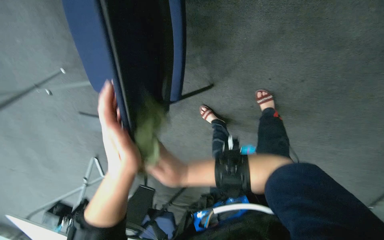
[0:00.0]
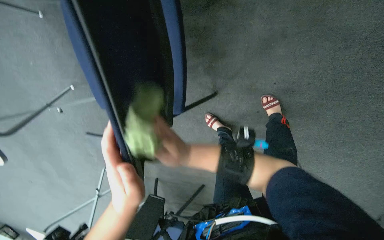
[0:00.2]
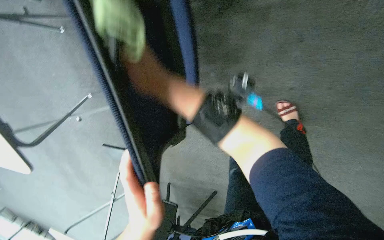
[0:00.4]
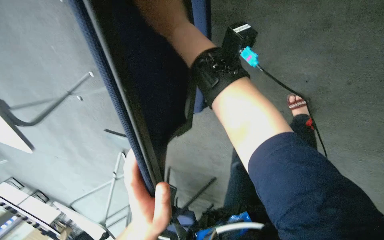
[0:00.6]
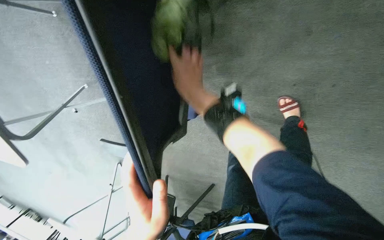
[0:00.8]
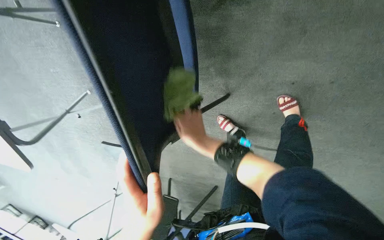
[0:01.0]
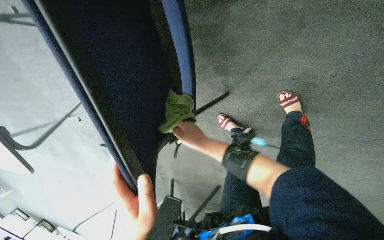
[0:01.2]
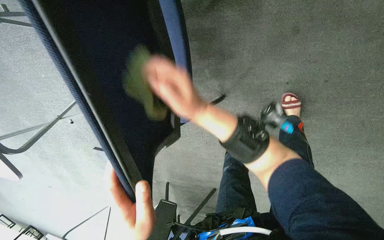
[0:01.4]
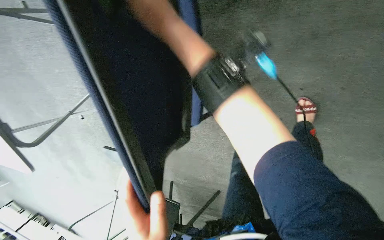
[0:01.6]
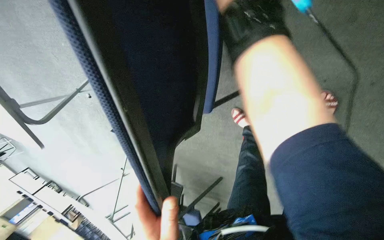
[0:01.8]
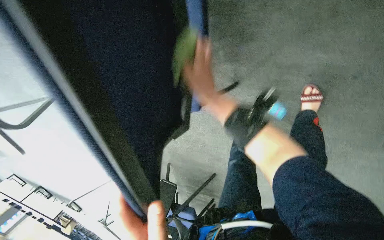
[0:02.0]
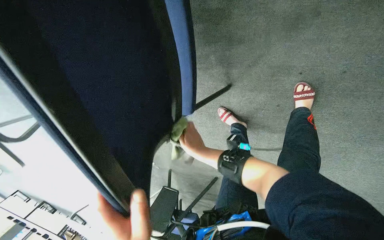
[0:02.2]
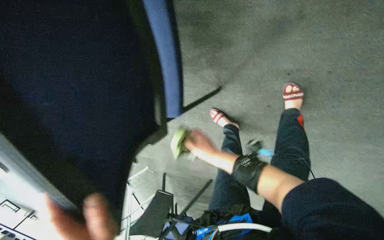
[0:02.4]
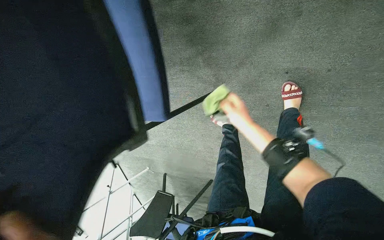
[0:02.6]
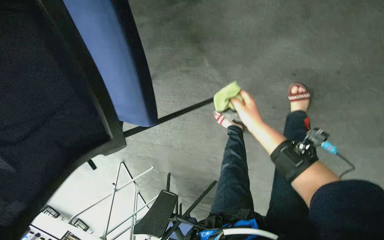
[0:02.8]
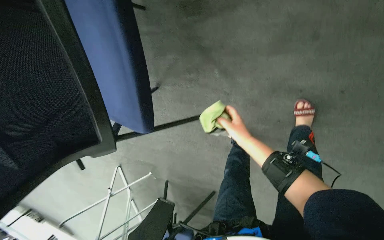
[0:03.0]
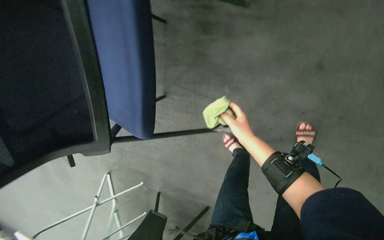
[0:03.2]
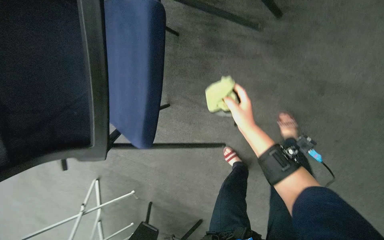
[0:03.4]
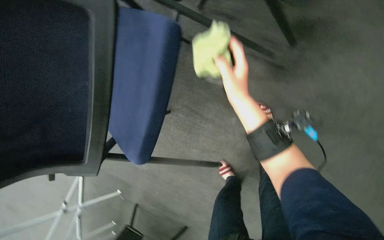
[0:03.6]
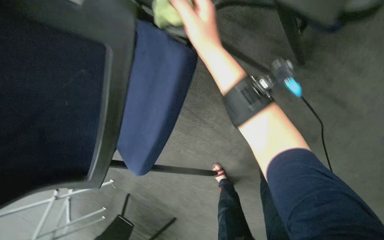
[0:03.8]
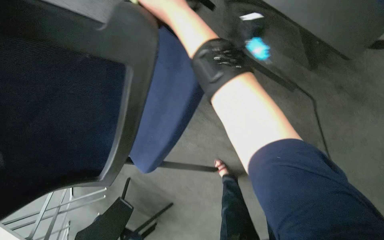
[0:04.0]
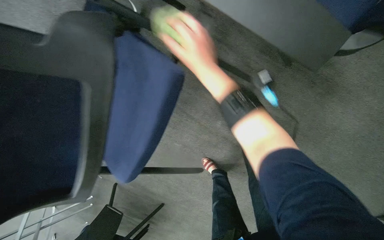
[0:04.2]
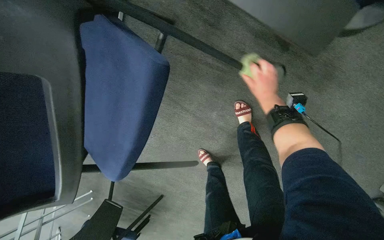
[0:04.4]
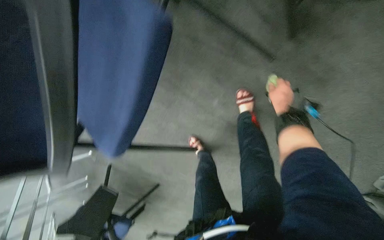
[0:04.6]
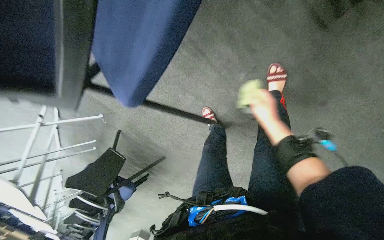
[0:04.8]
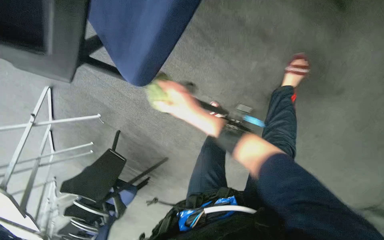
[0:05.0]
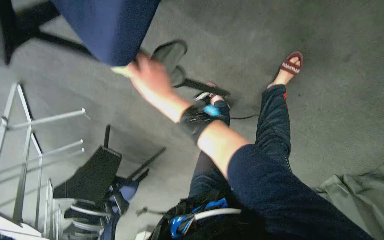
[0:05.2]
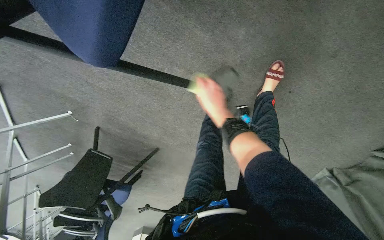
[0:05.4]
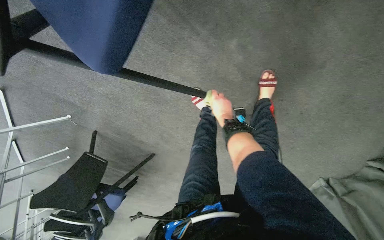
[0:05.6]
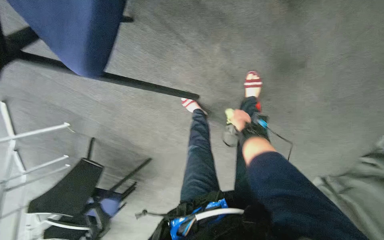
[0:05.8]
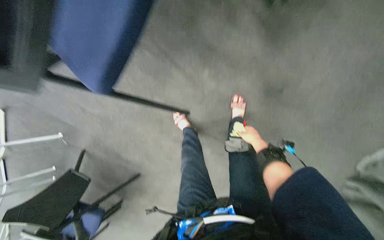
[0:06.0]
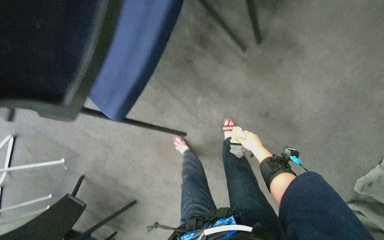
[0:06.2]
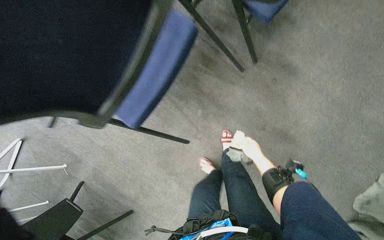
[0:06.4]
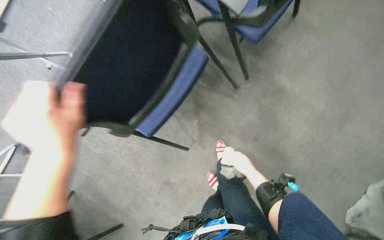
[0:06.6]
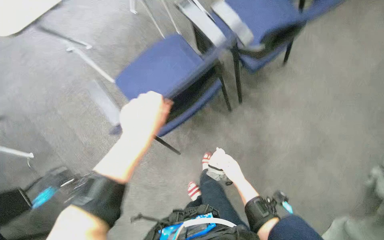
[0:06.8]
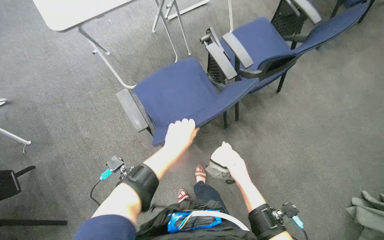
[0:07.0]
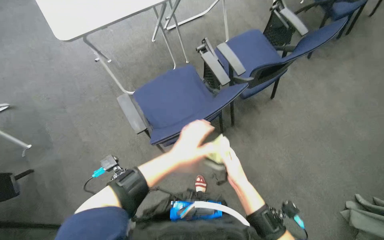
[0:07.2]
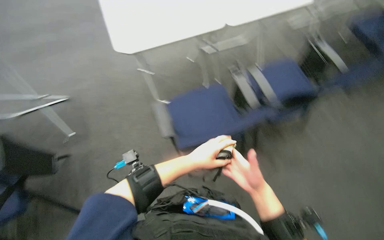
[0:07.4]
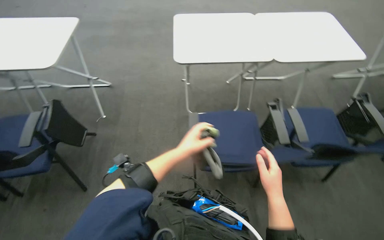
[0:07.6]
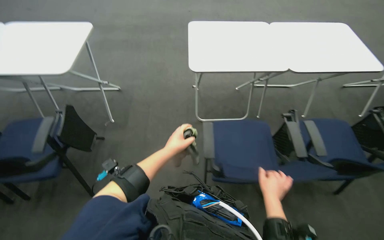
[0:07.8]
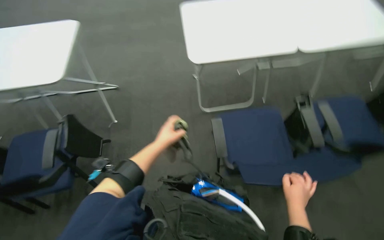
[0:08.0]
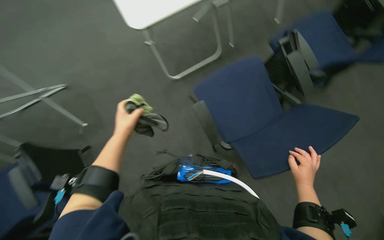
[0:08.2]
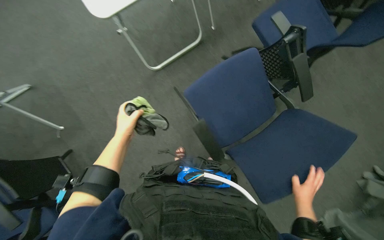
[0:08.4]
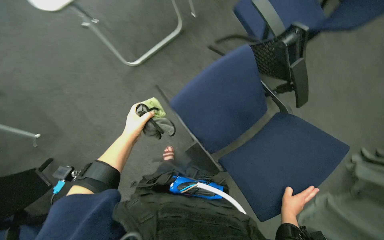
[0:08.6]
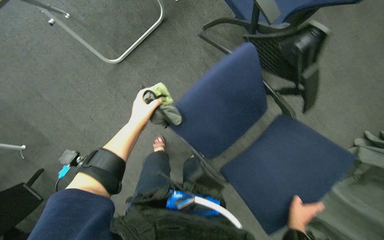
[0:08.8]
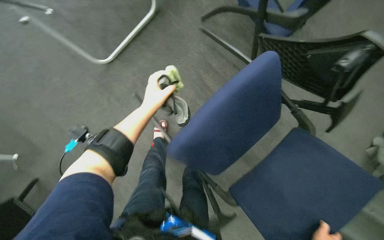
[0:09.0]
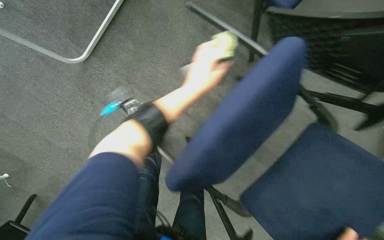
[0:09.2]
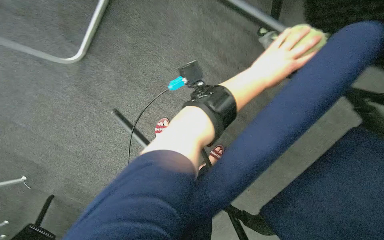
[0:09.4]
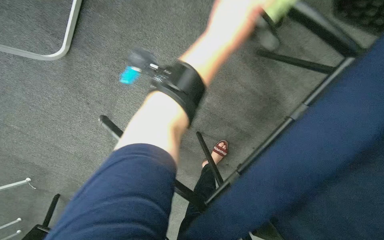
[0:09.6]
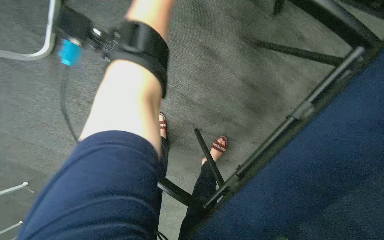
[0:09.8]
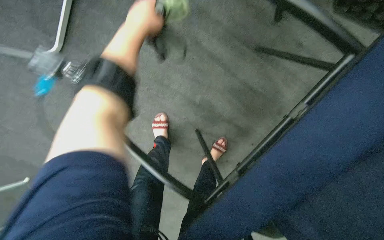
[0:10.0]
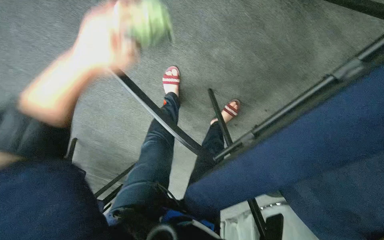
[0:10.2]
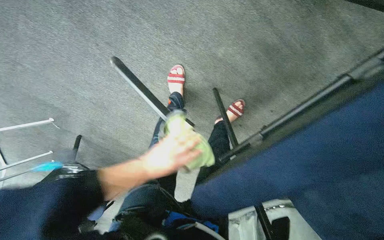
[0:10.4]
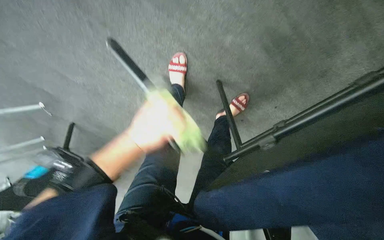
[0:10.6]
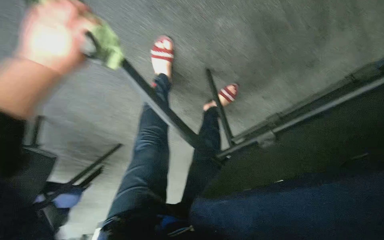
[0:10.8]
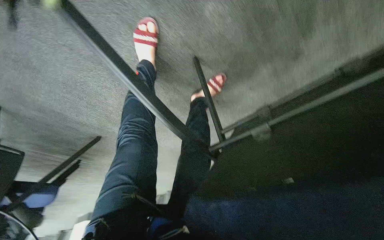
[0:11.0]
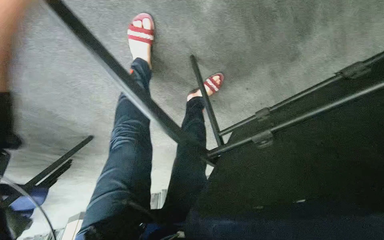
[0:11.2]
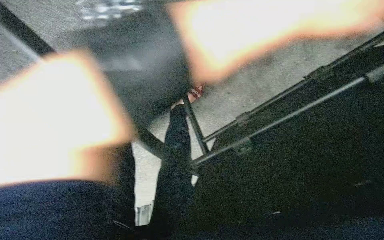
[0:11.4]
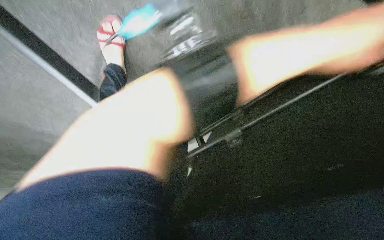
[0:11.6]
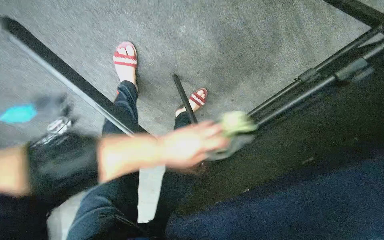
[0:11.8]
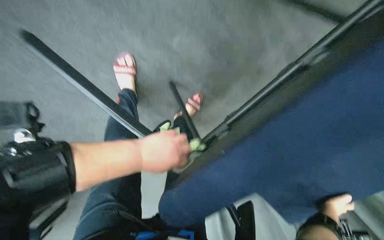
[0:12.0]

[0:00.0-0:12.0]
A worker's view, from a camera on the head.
Job: wiping surfaces.
The whole recording: Wiping conference room chairs. The worker wipes the blue chairs in the conference room with a cloth.
0:00.0 to 0:01.6: The right hand goes up and down the picture, some 25 cm each way, reversing 2 times.
0:03.0 to 0:04.4: The right hand heads up the picture and to the right, covering approximately 30 cm.
0:04.4 to 0:06.0: The right hand goes left and right, about 40 cm each way, reversing 2 times.
0:06.0 to 0:07.6: The wearer moves roughly 50 cm. The view tips upward by approximately 50 degrees. The scene turns some 50 degrees clockwise in the picture.
0:07.6 to 0:09.0: The view tips downward by roughly 25 degrees. The scene turns some 35 degrees counterclockwise in the picture.
0:09.0 to 0:10.4: The view tilts approximately 35 degrees downward.

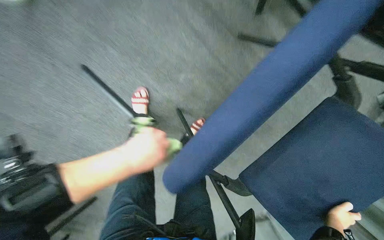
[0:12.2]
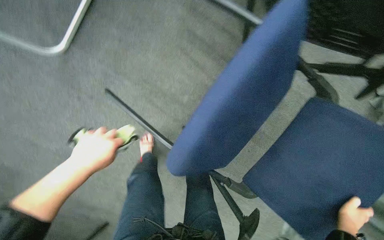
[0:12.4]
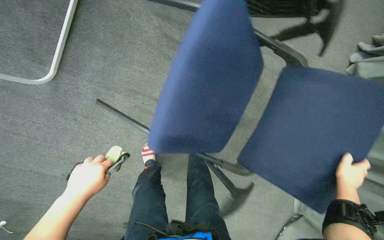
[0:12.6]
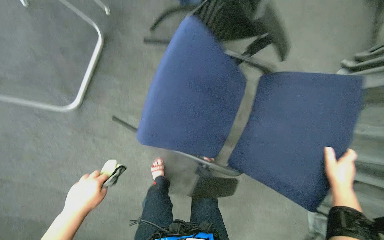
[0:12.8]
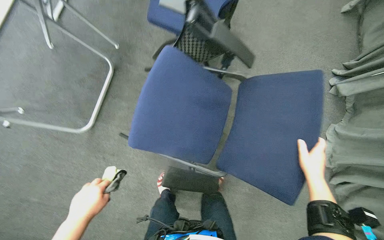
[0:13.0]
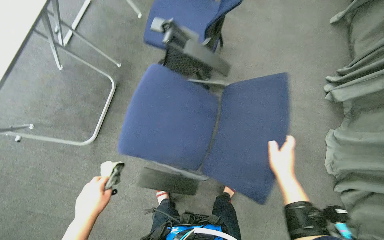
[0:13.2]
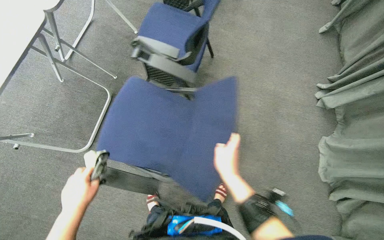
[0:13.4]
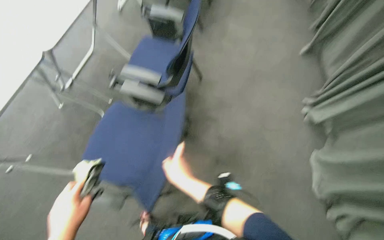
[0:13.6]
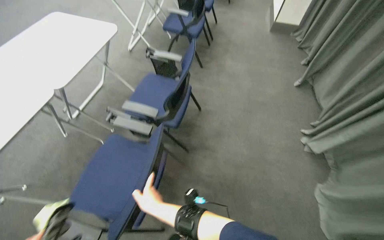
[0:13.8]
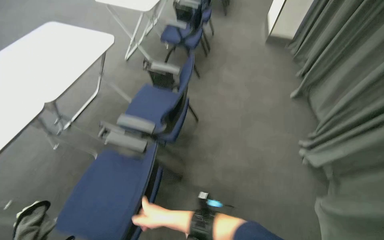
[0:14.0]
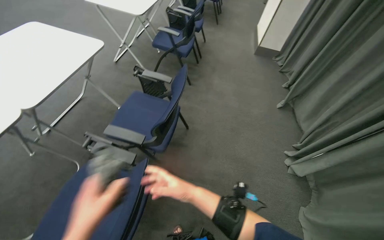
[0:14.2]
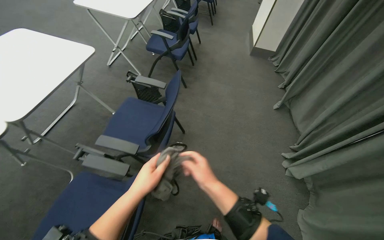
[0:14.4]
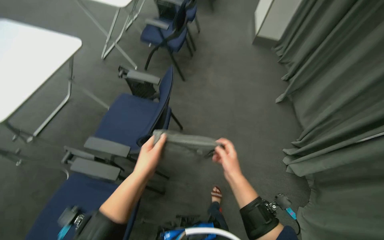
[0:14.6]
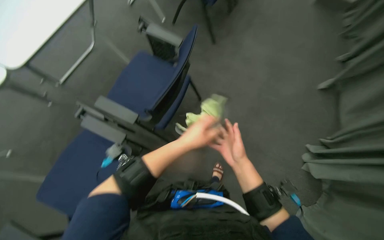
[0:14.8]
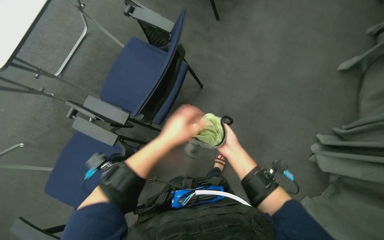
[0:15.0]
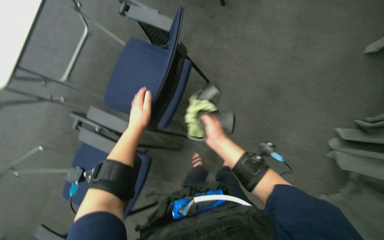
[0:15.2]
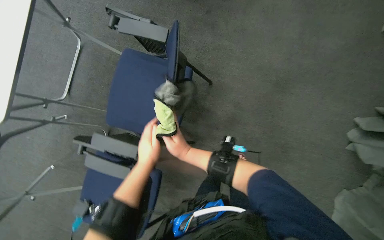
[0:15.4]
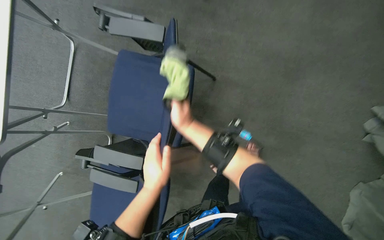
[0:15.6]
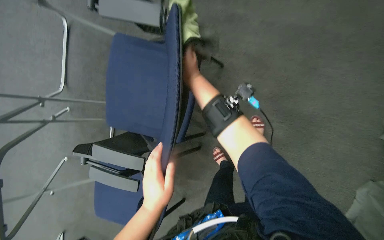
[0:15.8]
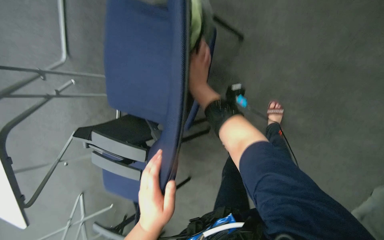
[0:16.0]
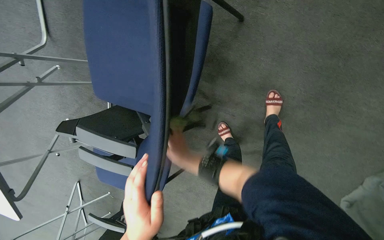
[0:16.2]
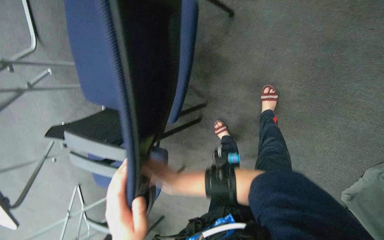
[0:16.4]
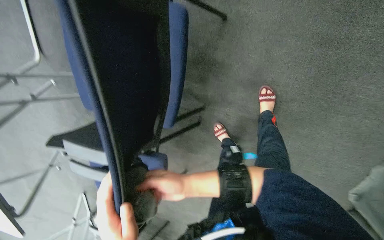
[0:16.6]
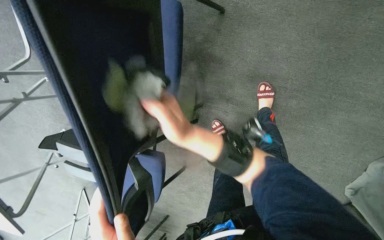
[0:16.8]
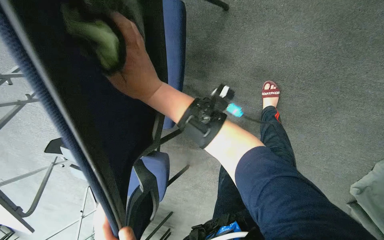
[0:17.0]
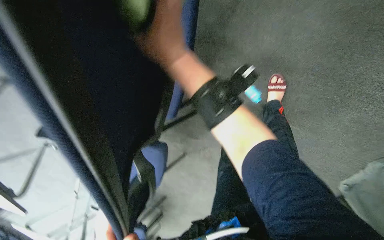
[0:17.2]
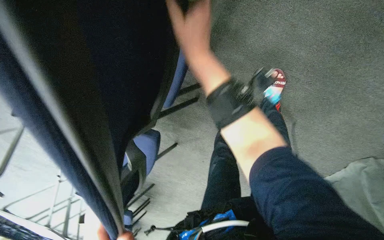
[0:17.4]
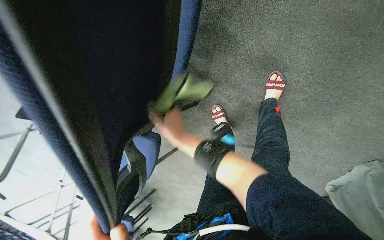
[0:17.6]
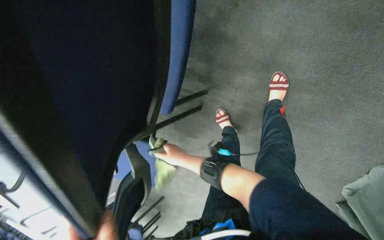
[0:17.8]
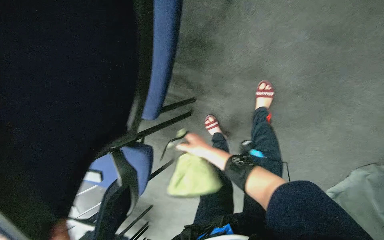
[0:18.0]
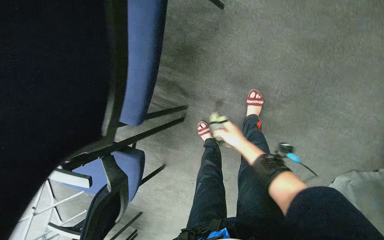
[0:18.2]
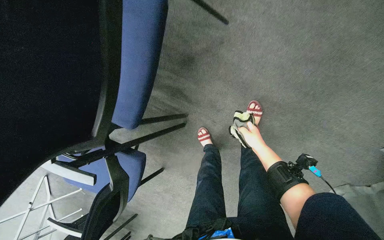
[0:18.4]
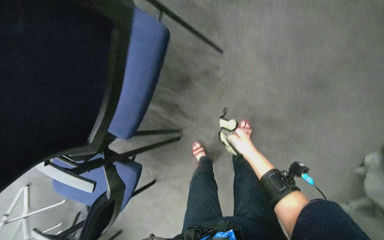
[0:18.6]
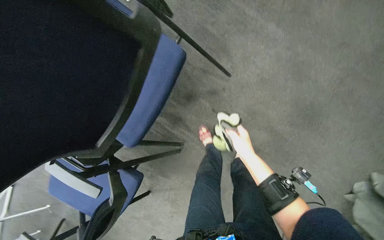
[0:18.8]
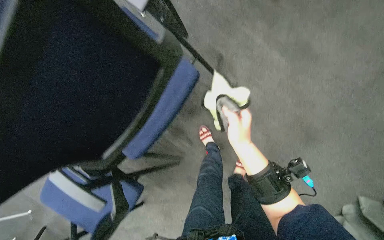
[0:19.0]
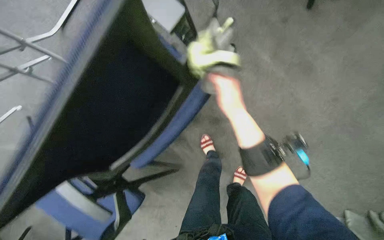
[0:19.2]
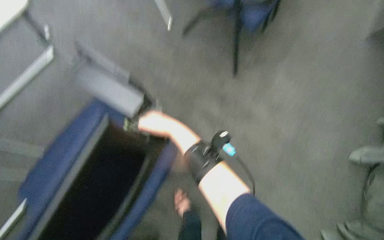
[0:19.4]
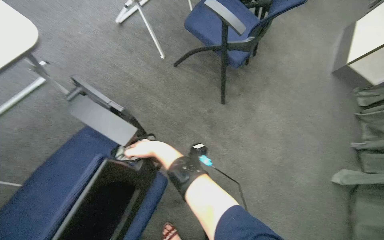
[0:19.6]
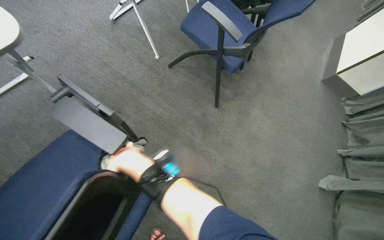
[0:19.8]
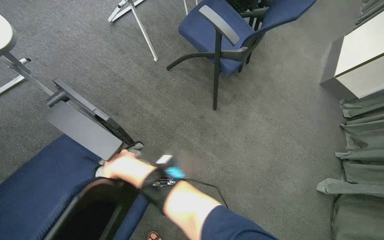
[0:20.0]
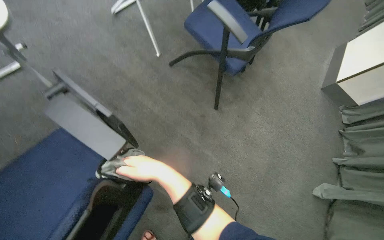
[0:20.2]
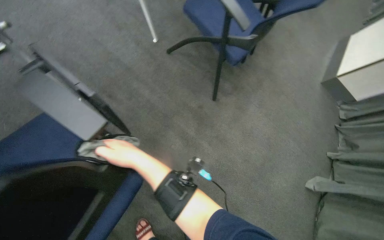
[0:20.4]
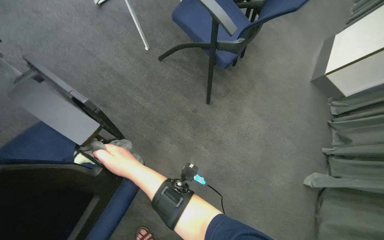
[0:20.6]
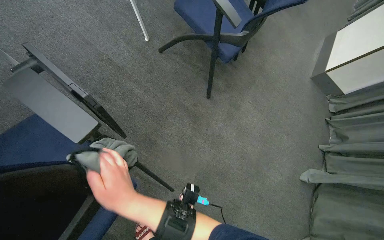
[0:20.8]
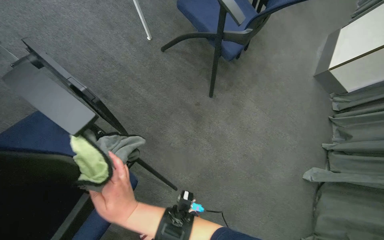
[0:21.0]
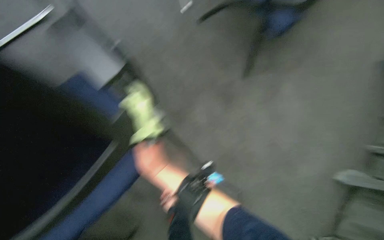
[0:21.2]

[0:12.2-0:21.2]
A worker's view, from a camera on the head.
Job: wiping surfaces.
The whole recording: Wiping conference room chairs. The worker wipes the blue chairs in the conference room with a cloth.
0:13.8 to 0:15.2: The head travels approximately 50 cm. The view tilts roughly 20 degrees downward.
0:15.2 to 0:16.6: The view tilts about 20 degrees downward. The right hand is displaced down the picture and to the left by some 20 cm.
0:16.6 to 0:18.2: The right hand goes about 30 cm to the right, and goes up the picture and returns, about 35 cm each way.
0:18.2 to 0:19.8: The camera is aimed some 30 degrees further to the right. The view tilts about 40 degrees upward.
0:19.8 to 0:21.2: The right hand goes nearer and farther, approximately 15 cm each way, reversing 2 times.
